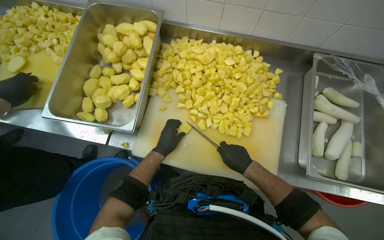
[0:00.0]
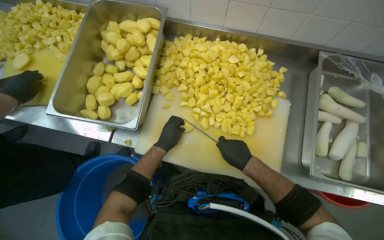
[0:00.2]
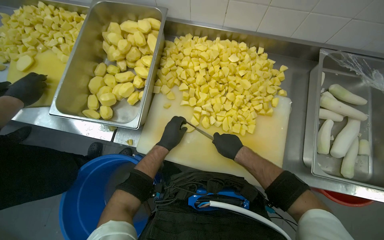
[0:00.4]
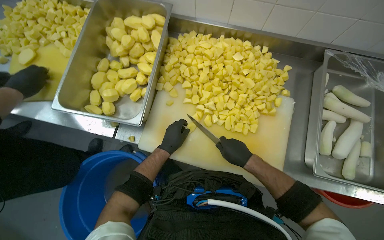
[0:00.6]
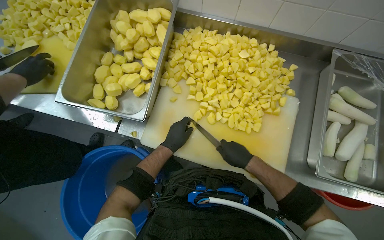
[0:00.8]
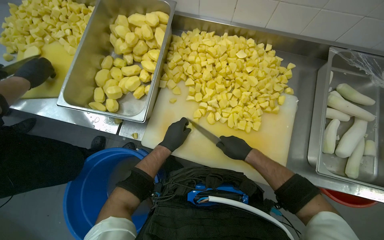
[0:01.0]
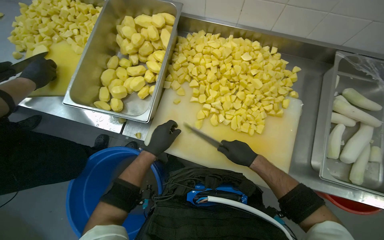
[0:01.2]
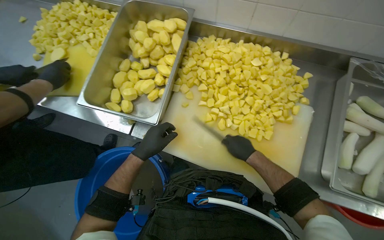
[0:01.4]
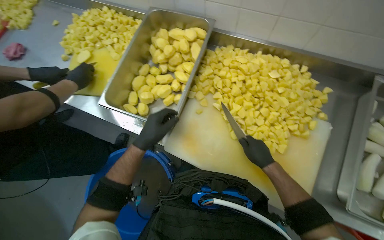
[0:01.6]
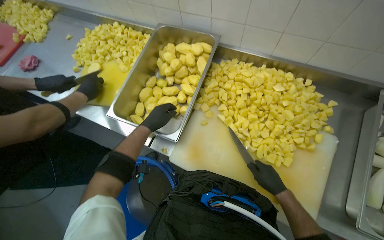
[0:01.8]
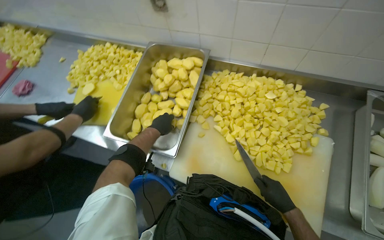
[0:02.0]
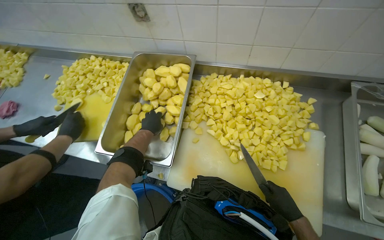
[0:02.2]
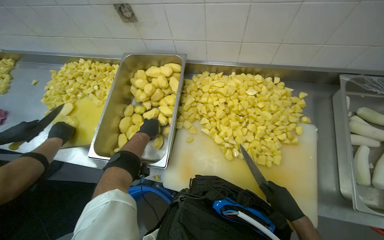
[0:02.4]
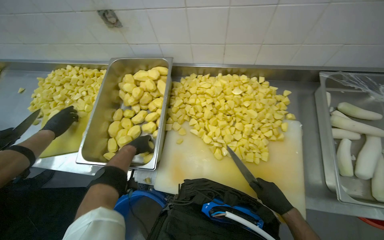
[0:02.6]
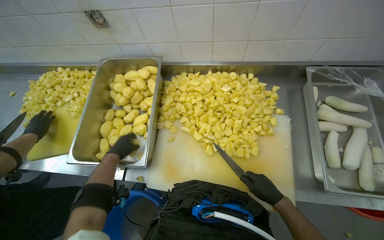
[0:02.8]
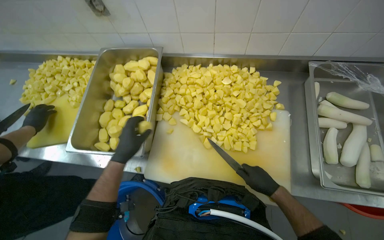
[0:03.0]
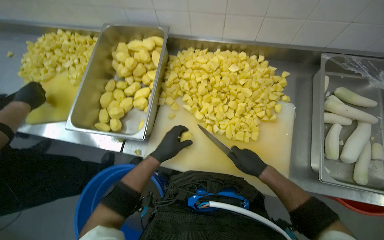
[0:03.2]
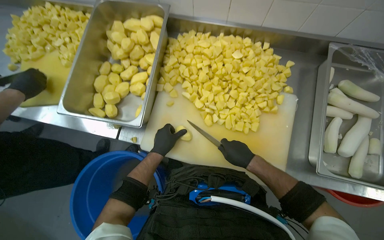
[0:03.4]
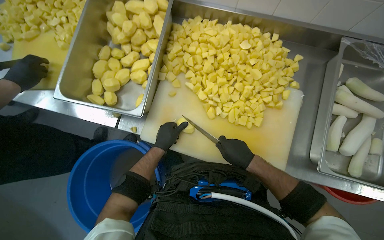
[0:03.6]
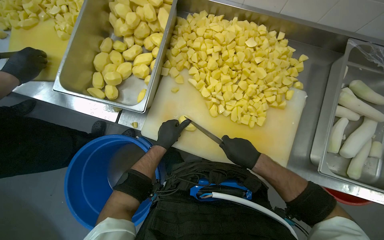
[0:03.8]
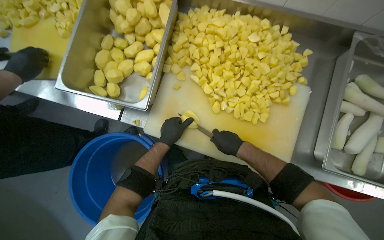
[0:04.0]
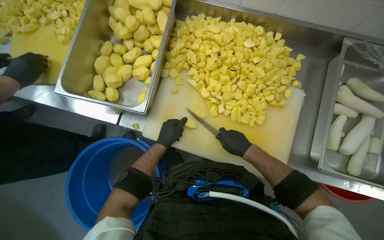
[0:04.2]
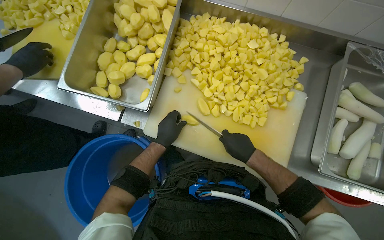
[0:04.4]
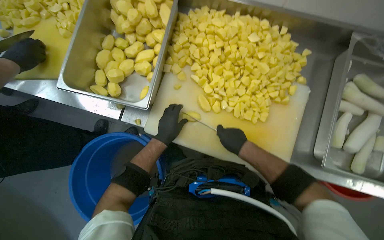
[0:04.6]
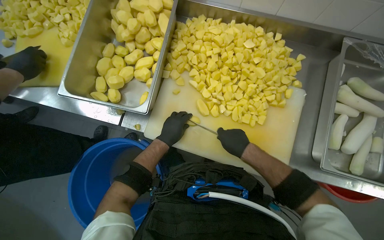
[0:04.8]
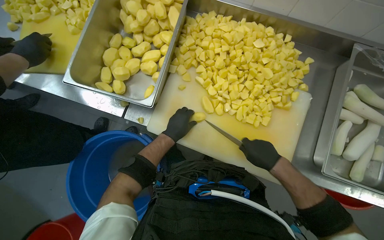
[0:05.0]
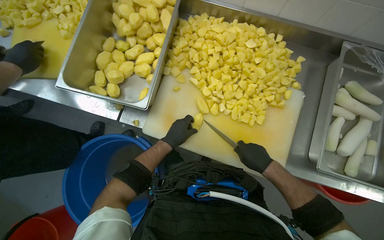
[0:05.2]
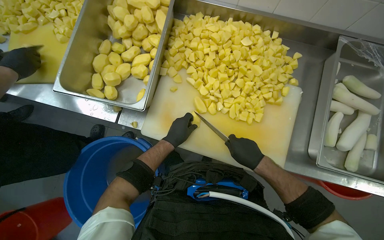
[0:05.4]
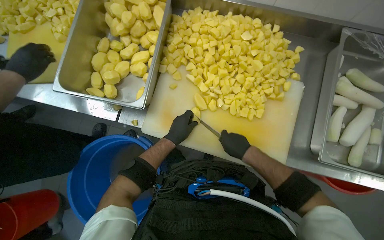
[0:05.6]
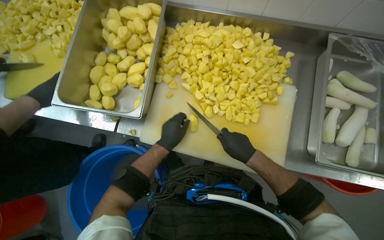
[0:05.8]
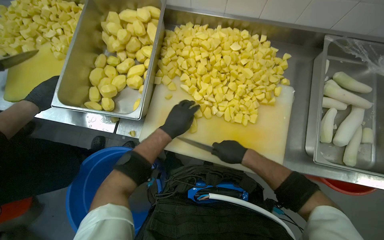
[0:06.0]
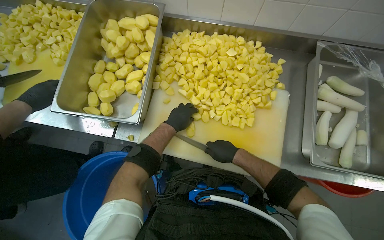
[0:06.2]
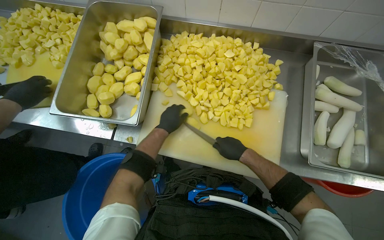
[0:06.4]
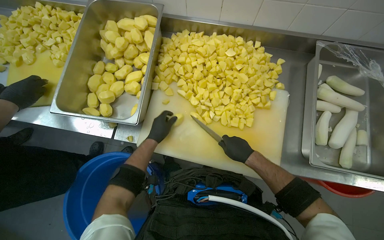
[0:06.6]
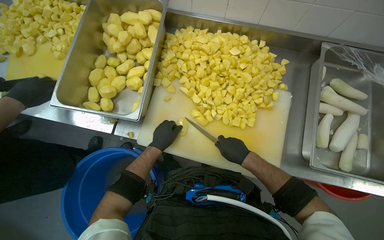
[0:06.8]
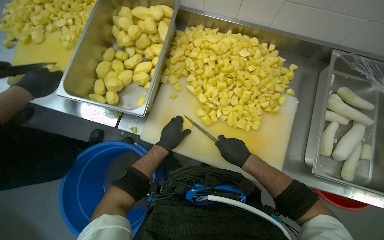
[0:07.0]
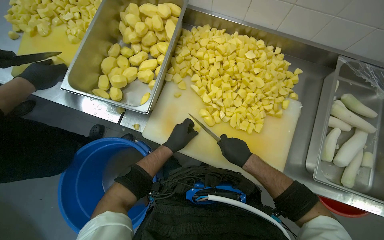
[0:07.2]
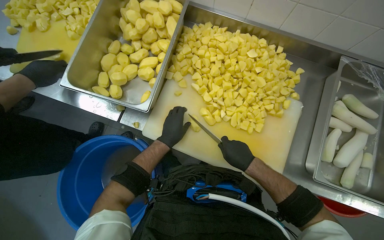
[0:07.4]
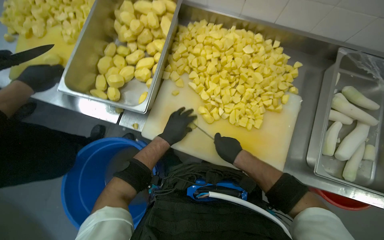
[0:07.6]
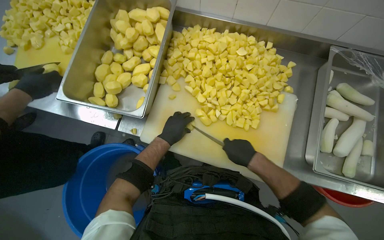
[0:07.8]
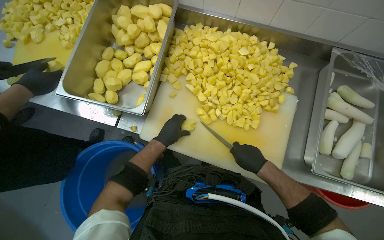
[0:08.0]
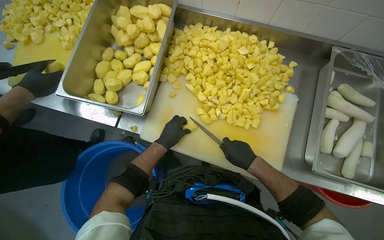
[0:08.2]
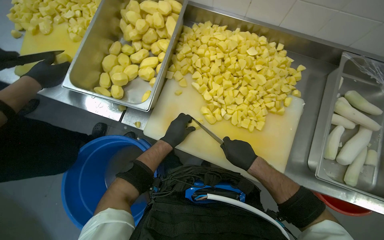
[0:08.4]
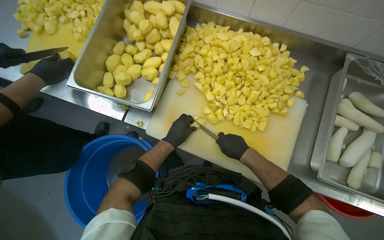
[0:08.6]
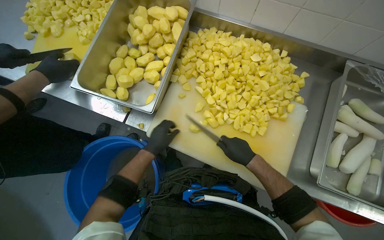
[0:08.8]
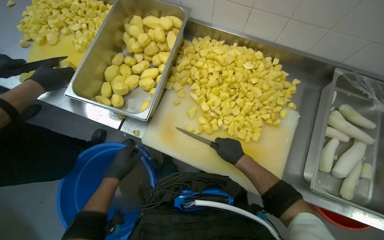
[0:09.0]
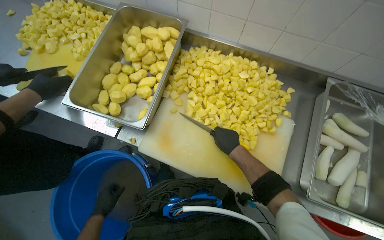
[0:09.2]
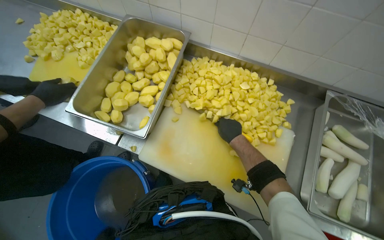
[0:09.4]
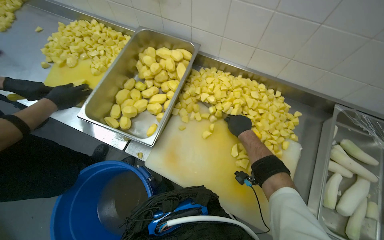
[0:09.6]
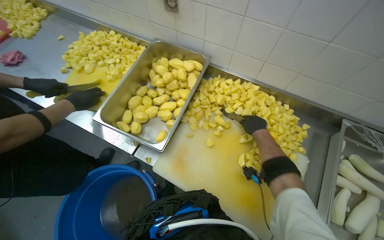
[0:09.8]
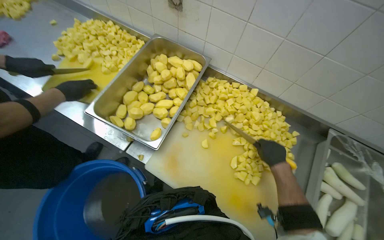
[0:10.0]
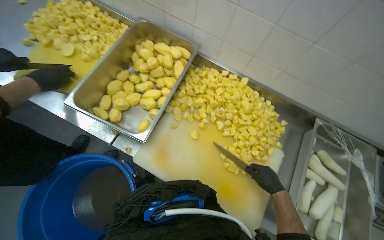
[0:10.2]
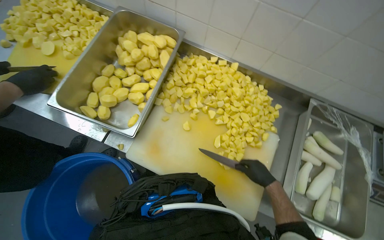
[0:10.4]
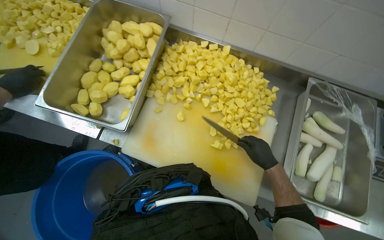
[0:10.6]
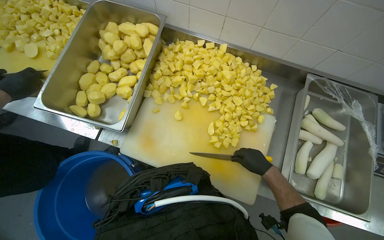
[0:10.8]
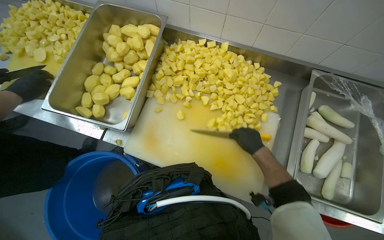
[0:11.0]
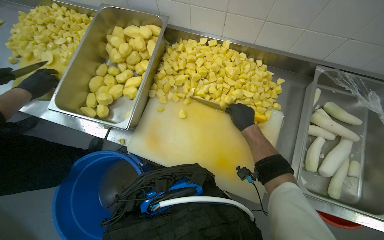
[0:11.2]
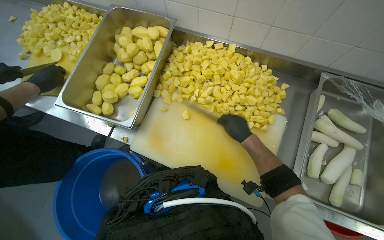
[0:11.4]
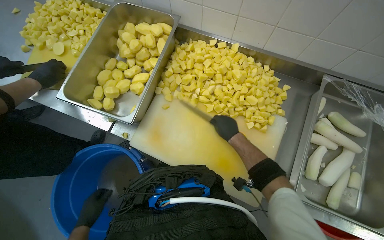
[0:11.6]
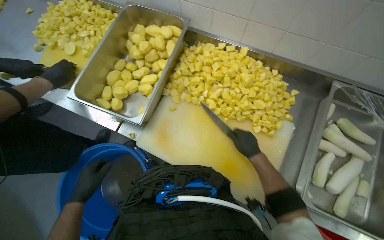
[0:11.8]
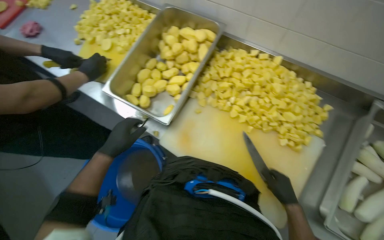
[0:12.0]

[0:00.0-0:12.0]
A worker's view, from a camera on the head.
Job: preparing food.
The whole recording: Cutting potatoes into pieces. The worker dices peeled potatoes into smaller pieces on a cutting board.
0:00.0 to 0:01.6: The left hand is displaced nearer to the camera by approximately 15 cm.
0:01.6 to 0:03.0: The right hand moves down the picture, approximately 10 cm. The left hand goes farther from the camera and returns, roughly 20 cm each way.
0:03.0 to 0:04.4: The left hand is displaced farther from the camera by about 10 cm; the right hand is displaced to the left by roughly 10 cm.
0:04.4 to 0:06.0: The hands work in one place, with small movements.
0:06.0 to 0:07.6: The hands stay close to where they were, moving slightly.
0:07.6 to 0:09.0: The left hand is displaced to the left and down the picture by approximately 20 cm.
0:09.0 to 0:10.4: The right hand is displaced to the right by roughly 15 cm.
0:10.4 to 0:12.0: The right hand reaches about 10 cm up the picture, then returns.

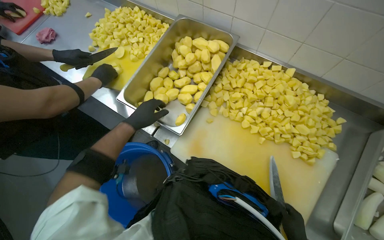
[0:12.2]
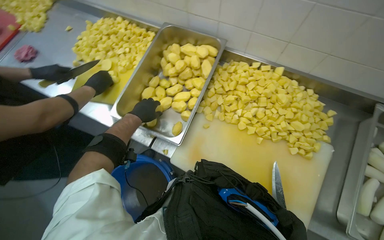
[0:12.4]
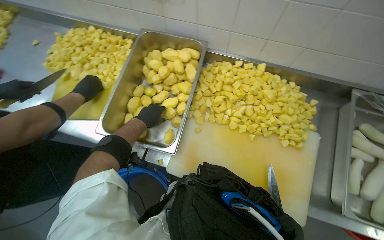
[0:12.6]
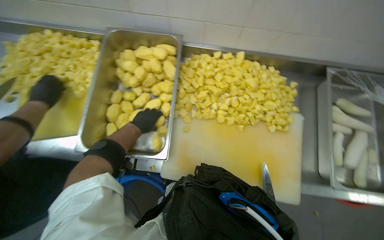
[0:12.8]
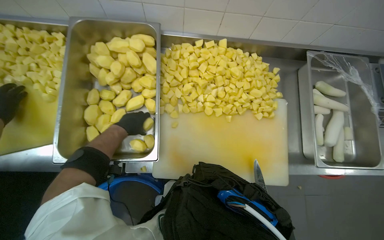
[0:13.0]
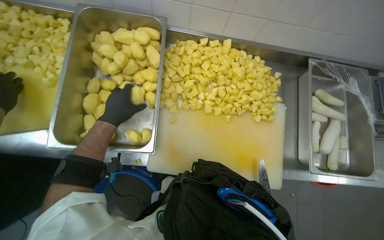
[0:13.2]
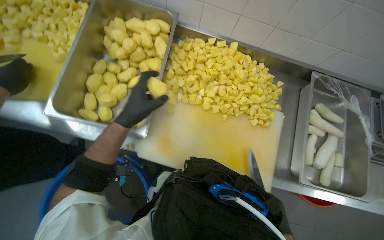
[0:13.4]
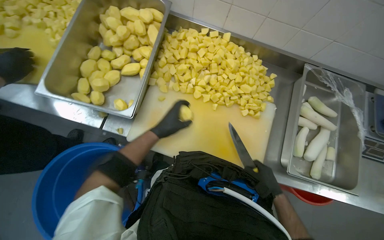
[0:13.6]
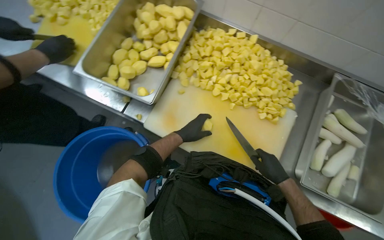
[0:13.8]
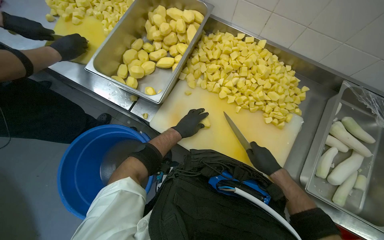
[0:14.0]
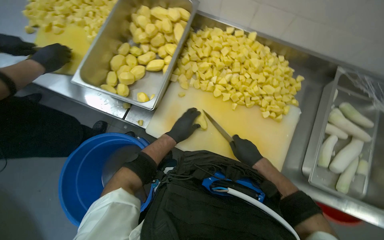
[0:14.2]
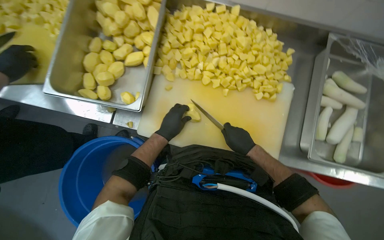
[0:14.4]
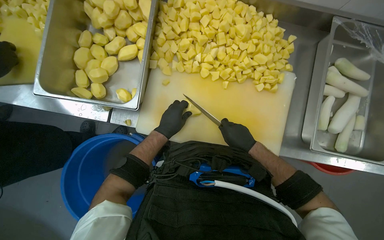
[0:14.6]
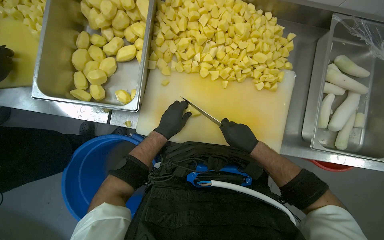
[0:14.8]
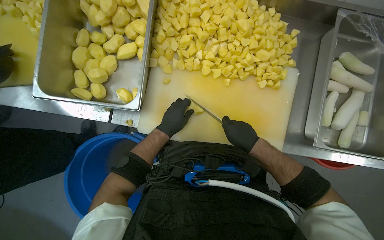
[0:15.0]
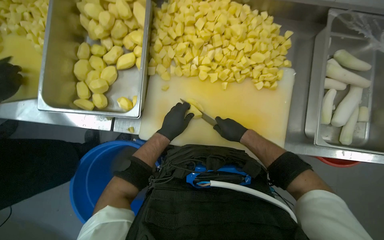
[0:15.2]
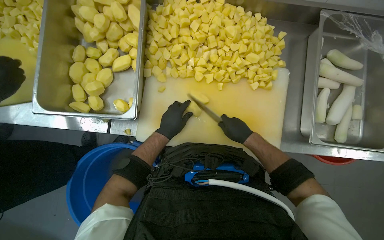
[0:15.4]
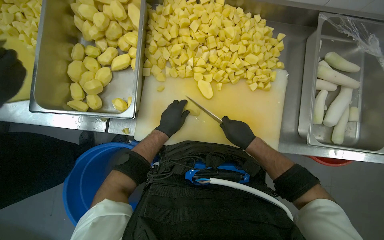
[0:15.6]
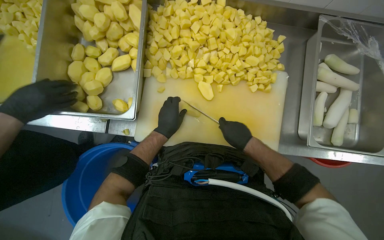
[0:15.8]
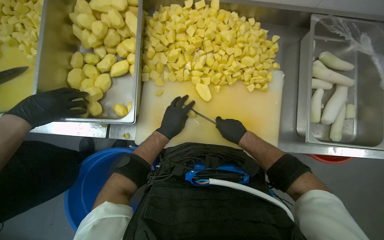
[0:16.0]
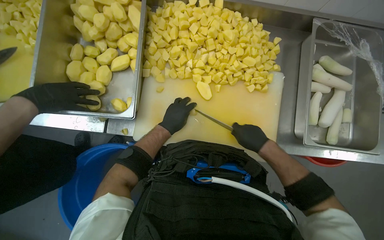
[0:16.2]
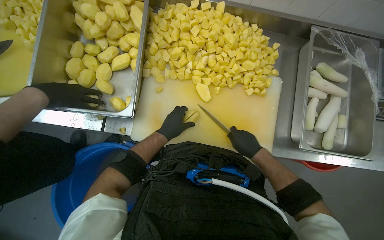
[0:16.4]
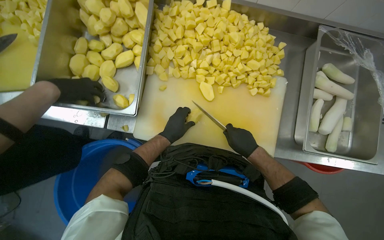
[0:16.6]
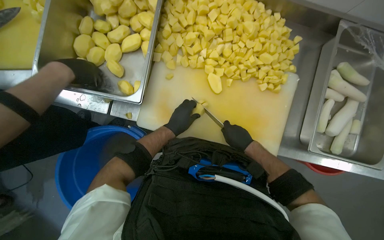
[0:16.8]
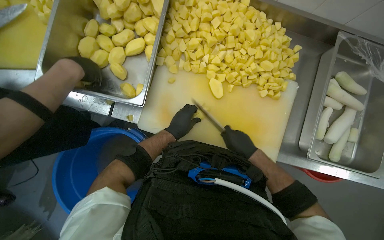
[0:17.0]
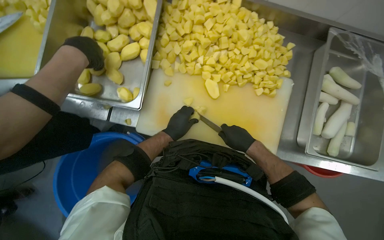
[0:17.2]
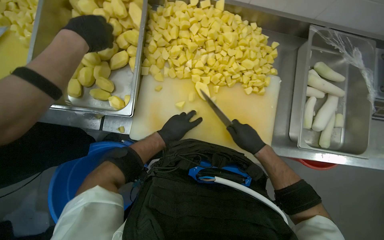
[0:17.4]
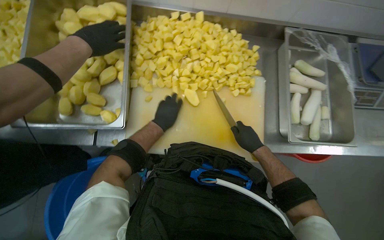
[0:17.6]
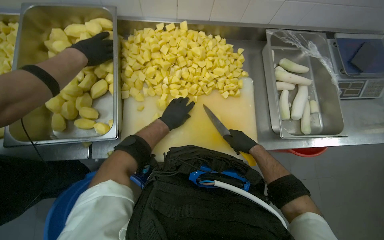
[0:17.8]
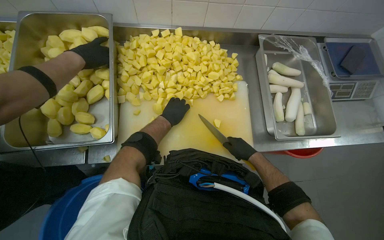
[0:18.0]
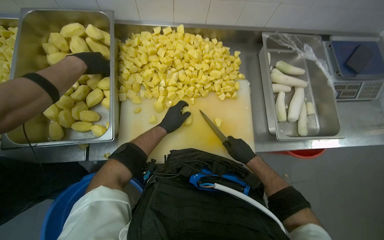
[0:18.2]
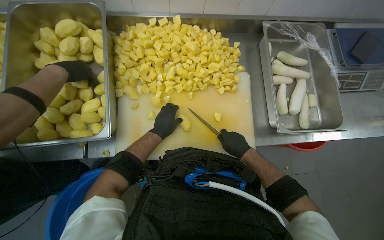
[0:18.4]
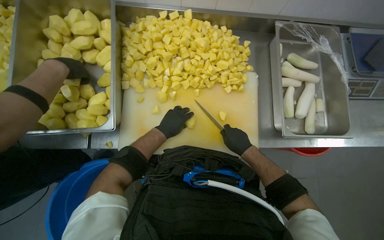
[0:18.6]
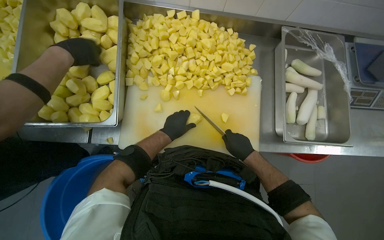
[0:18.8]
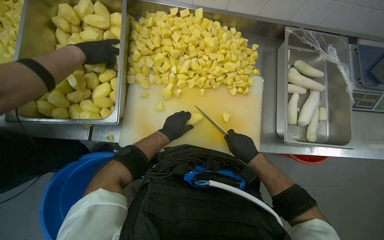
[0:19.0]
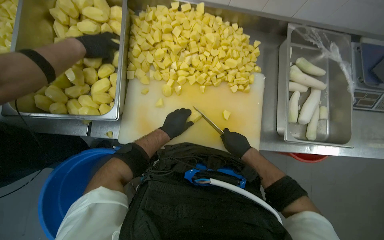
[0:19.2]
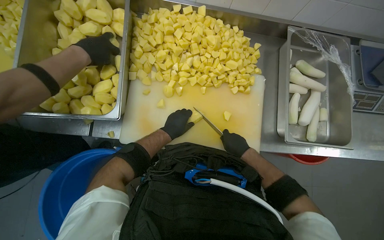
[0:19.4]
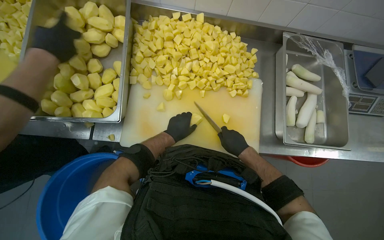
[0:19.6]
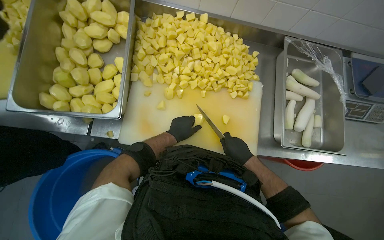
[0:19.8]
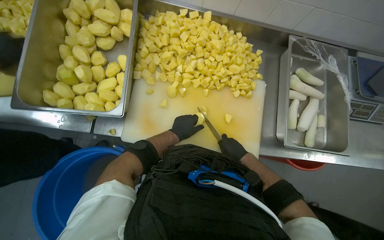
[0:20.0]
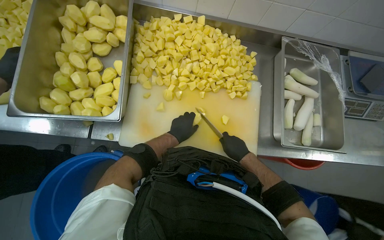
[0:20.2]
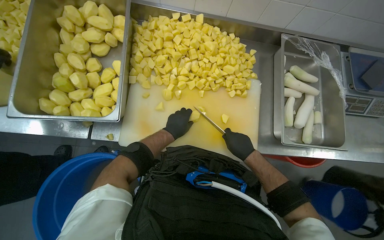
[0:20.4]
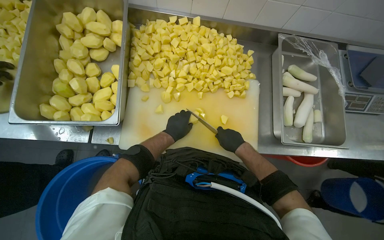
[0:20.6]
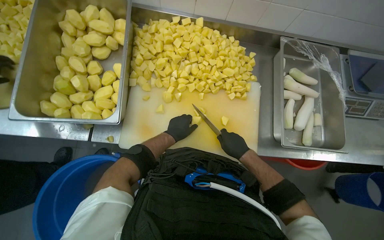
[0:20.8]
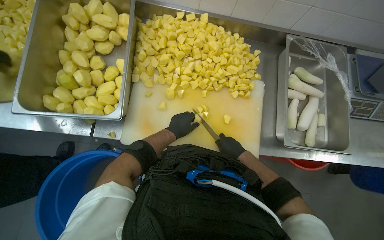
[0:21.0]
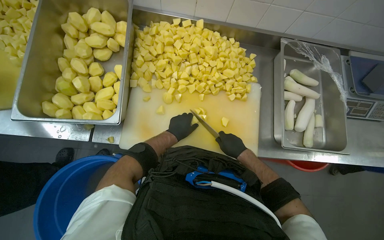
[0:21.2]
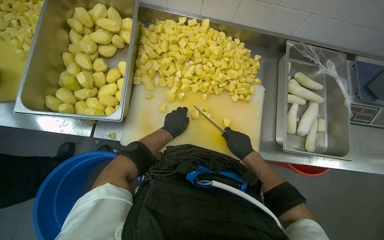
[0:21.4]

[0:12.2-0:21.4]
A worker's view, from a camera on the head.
Job: preparing food.
The whole recording: Cutting potatoes into pieces. The worker dices peeled potatoes into smaller pieces on a cutting board.
0:18.4 to 0:21.4: The hands are busy where they are.
